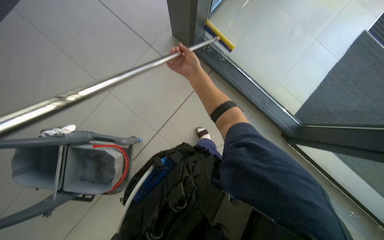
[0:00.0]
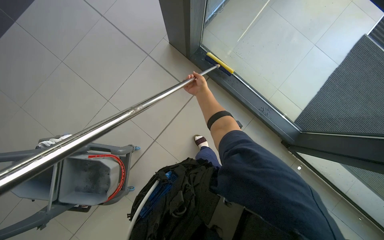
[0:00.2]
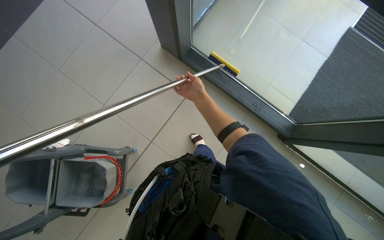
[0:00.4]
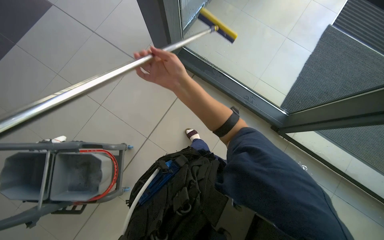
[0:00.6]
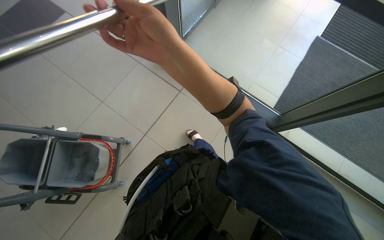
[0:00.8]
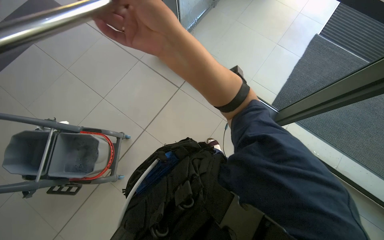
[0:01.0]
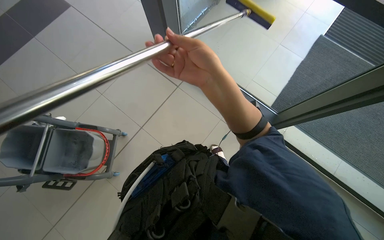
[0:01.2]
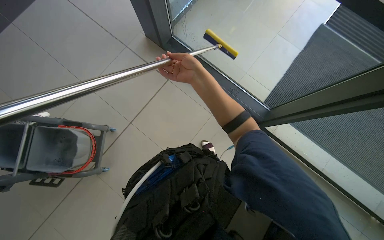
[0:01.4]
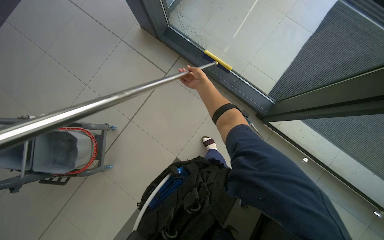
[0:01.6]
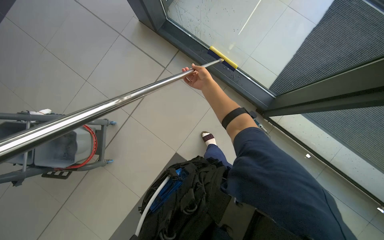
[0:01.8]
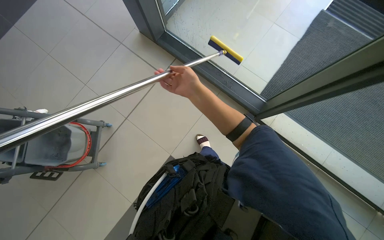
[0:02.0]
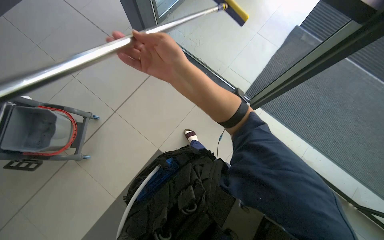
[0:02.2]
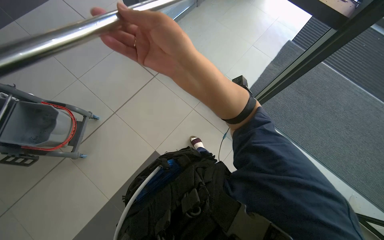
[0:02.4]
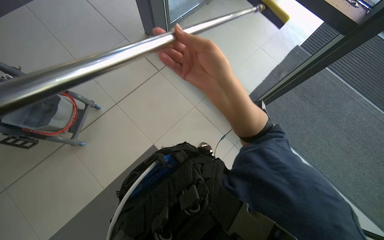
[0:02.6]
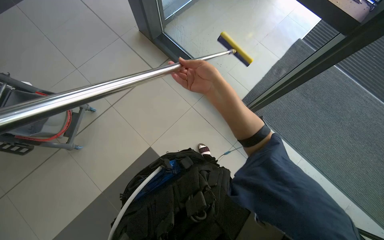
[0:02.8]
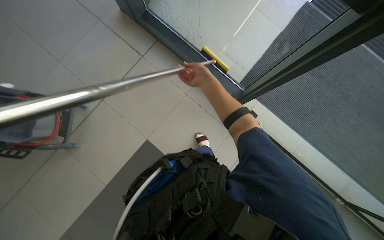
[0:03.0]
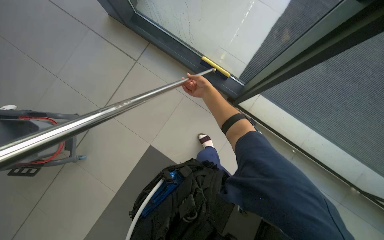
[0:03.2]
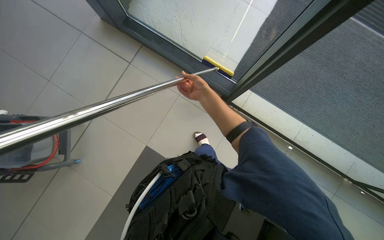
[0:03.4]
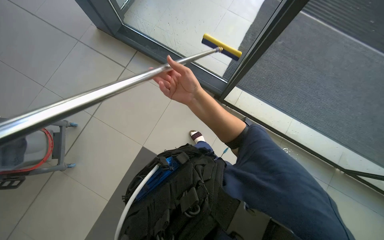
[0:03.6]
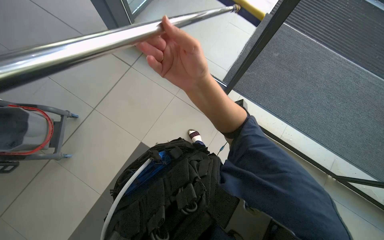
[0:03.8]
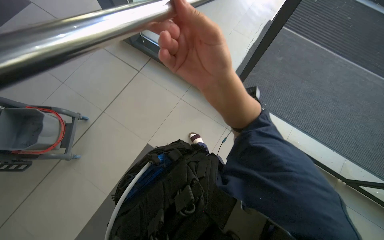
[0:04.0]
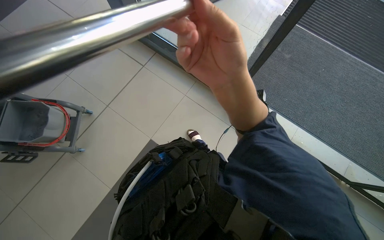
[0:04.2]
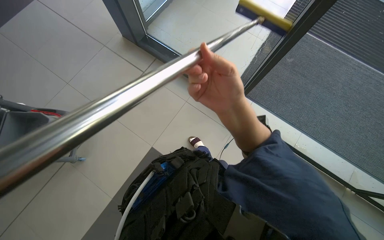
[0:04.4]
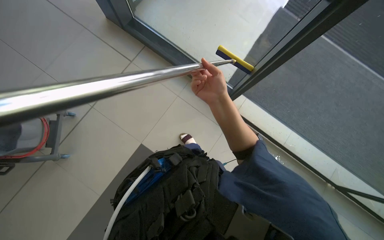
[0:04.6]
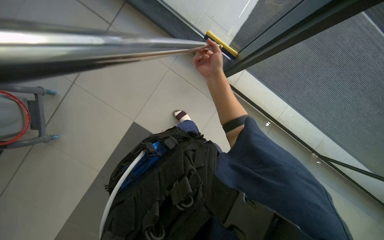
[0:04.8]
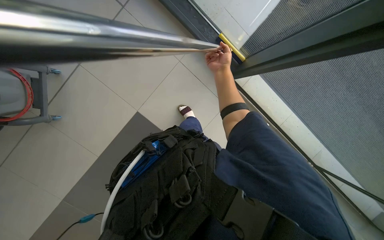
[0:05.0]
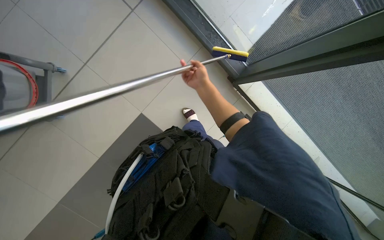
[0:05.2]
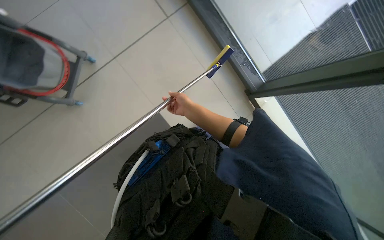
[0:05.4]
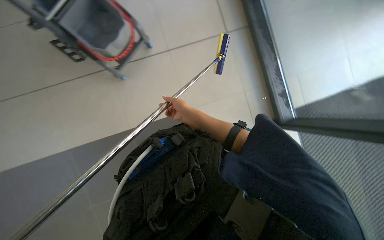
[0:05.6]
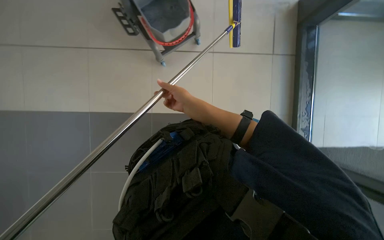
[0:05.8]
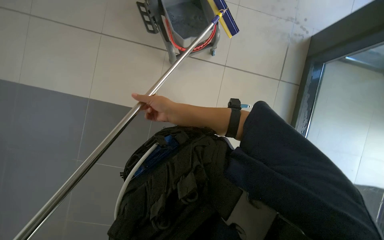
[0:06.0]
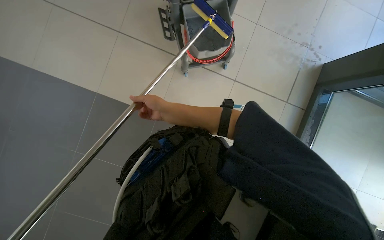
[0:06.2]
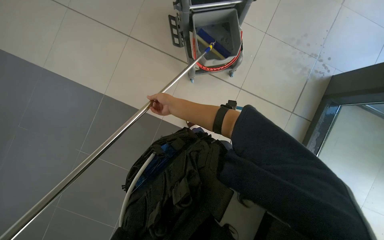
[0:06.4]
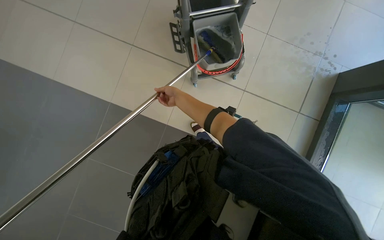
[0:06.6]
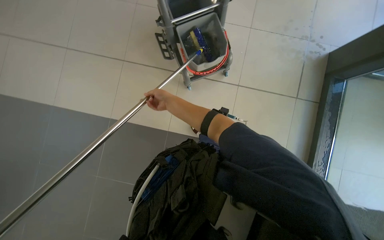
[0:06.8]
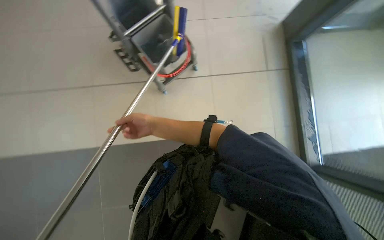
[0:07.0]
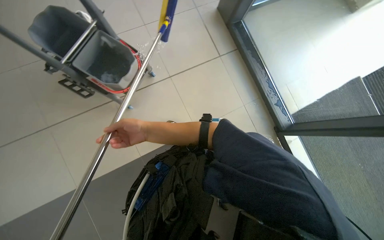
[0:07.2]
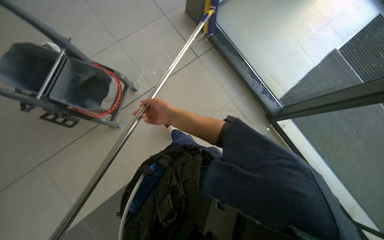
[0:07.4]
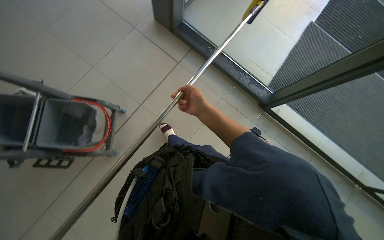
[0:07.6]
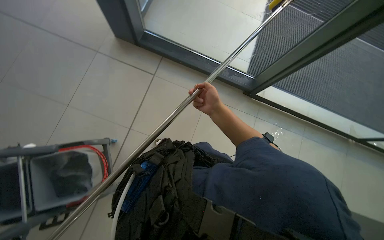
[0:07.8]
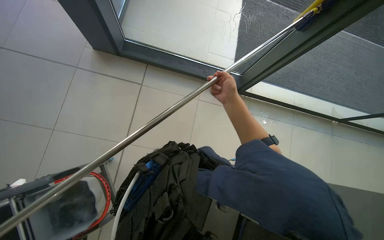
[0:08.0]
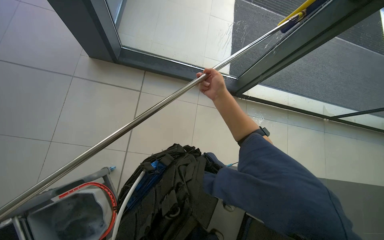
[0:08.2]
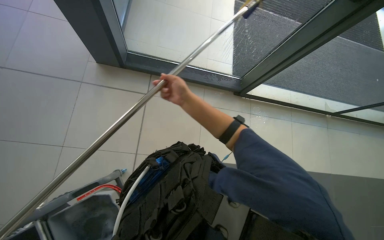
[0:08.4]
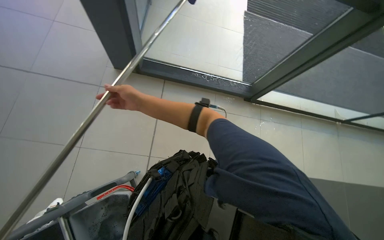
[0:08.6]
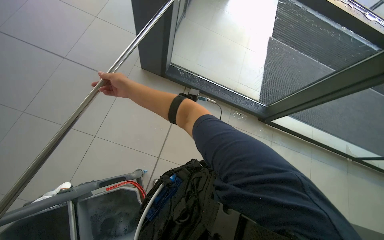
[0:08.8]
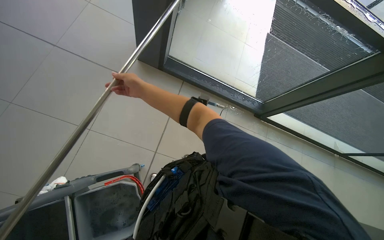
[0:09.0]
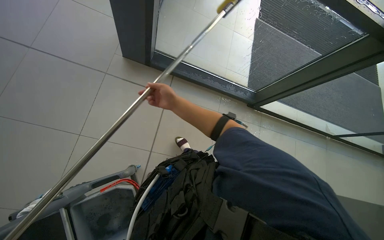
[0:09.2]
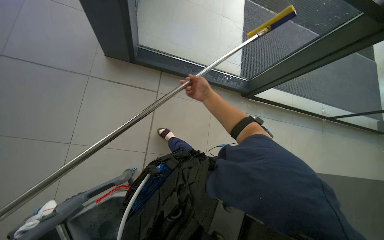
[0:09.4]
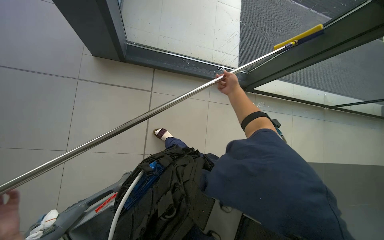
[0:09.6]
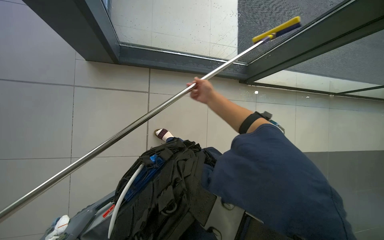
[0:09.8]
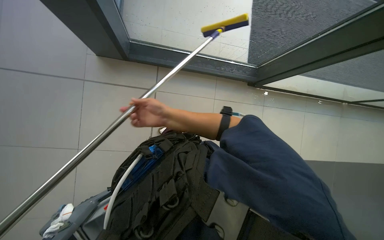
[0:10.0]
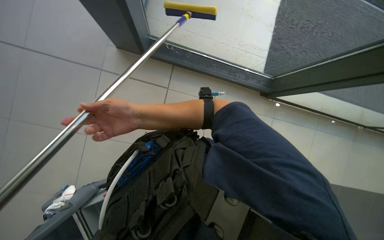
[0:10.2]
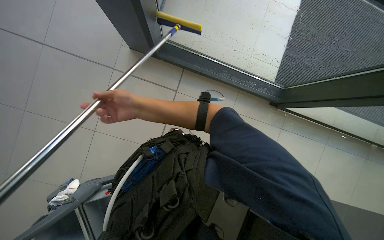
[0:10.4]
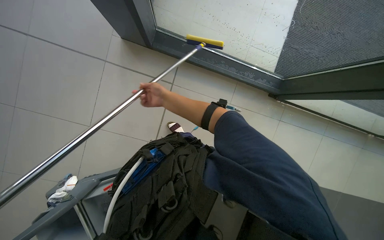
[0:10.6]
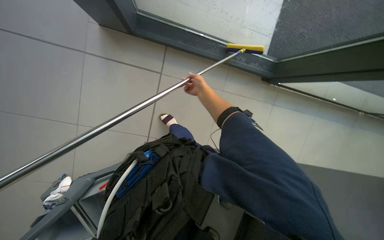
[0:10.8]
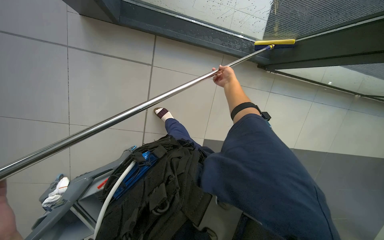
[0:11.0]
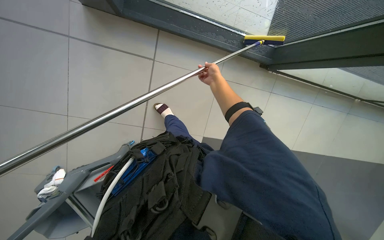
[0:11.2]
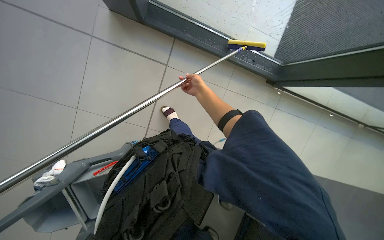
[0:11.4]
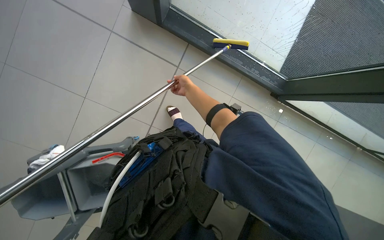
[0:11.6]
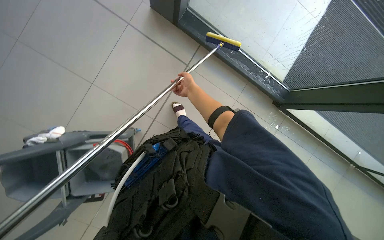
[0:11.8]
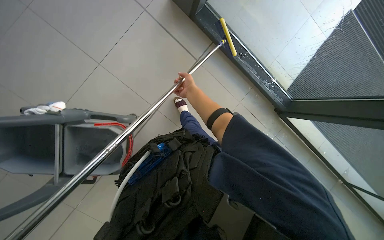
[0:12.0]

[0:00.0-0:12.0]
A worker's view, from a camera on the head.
Job: cleaning windows.
The whole recording: Cleaning glass panels with squeegee. The worker cleans large glass panels using a squeegee and a cloth.
0.0 to 1.6 s: The camera is carried roughly 50 cm.
1.6 to 3.0 s: The right hand moves about 50 cm nearer to the camera and comes back.
3.0 to 4.4 s: The right hand is displaced nearer to the camera and down the picture by roughly 50 cm.
4.4 to 6.0 s: The right hand moves to the left and farther from the camera, approximately 35 cm.
6.0 to 7.6 s: Everything in view rotates approximately 65 degrees counterclockwise.
9.0 to 10.4 s: The right hand moves about 50 cm to the right and comes back.

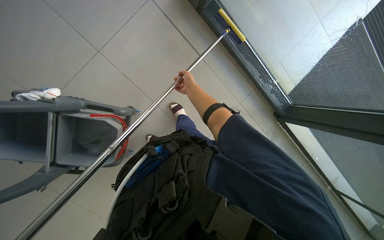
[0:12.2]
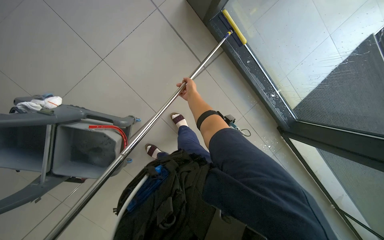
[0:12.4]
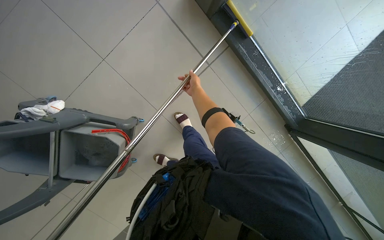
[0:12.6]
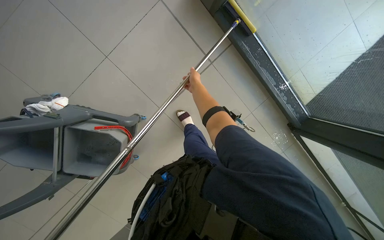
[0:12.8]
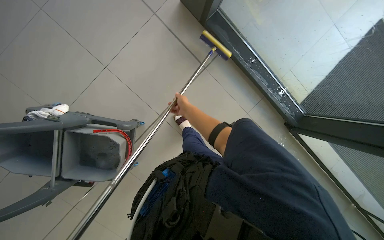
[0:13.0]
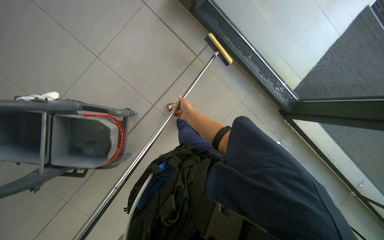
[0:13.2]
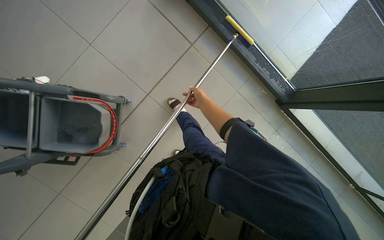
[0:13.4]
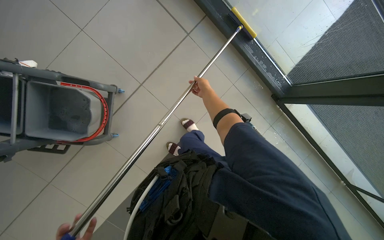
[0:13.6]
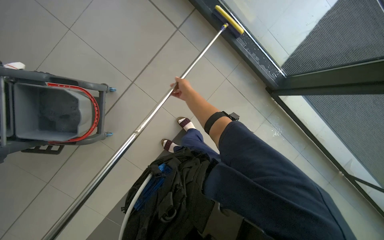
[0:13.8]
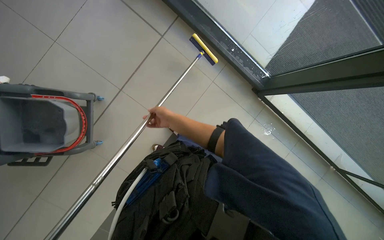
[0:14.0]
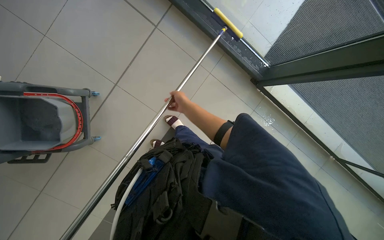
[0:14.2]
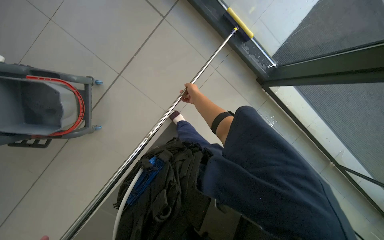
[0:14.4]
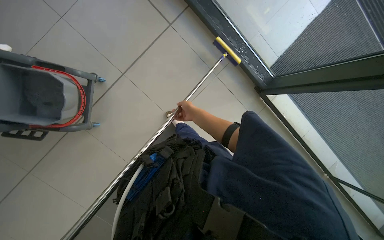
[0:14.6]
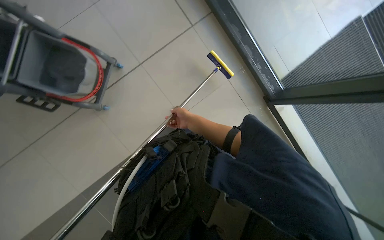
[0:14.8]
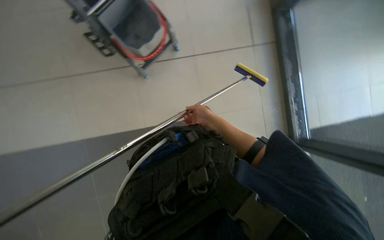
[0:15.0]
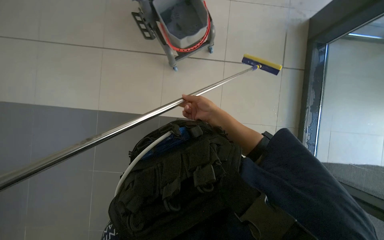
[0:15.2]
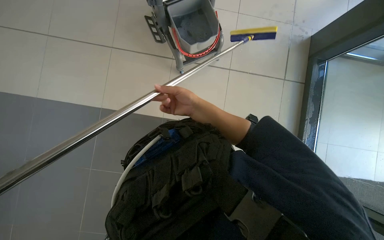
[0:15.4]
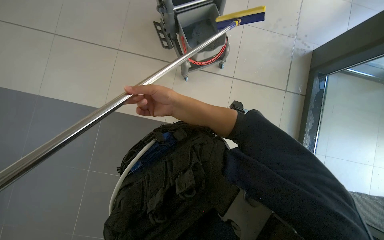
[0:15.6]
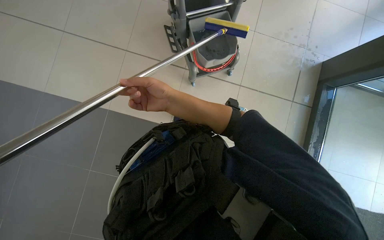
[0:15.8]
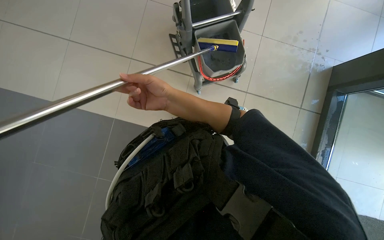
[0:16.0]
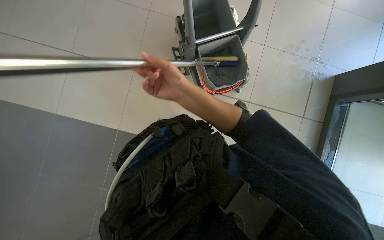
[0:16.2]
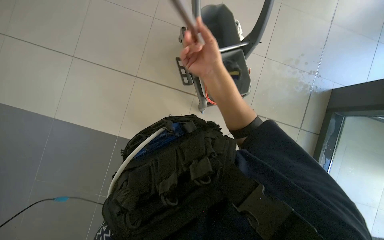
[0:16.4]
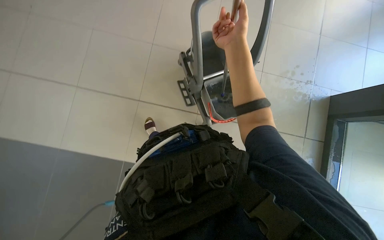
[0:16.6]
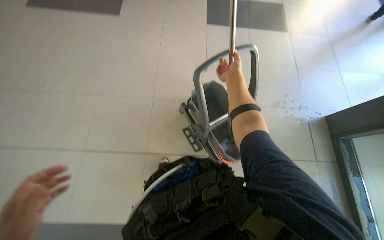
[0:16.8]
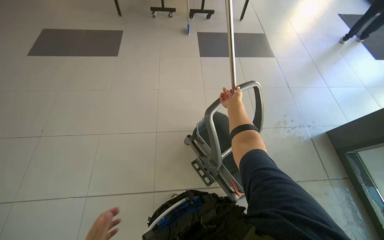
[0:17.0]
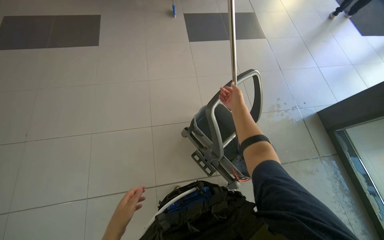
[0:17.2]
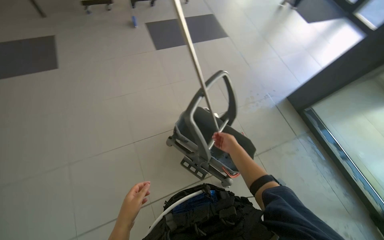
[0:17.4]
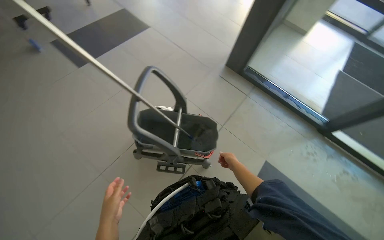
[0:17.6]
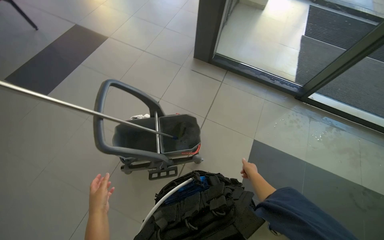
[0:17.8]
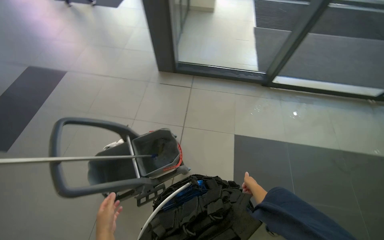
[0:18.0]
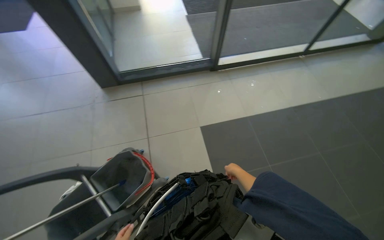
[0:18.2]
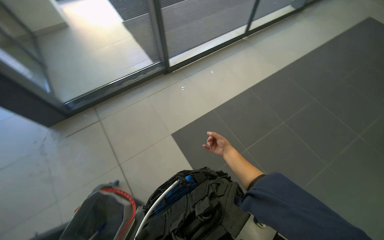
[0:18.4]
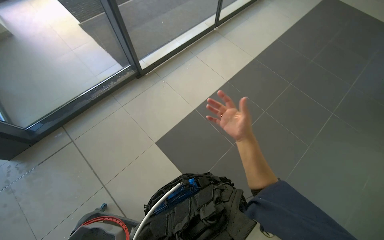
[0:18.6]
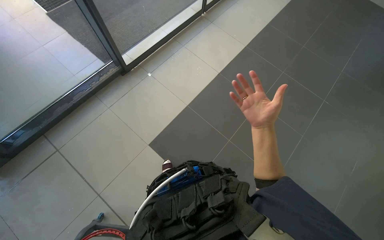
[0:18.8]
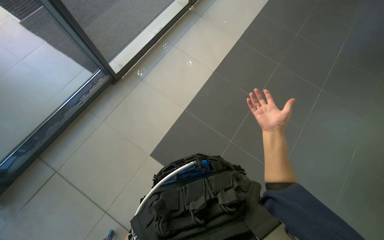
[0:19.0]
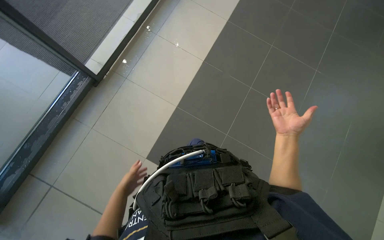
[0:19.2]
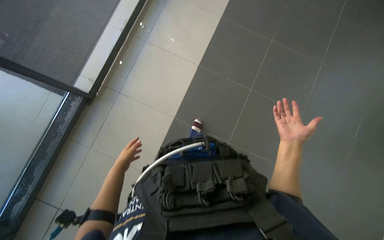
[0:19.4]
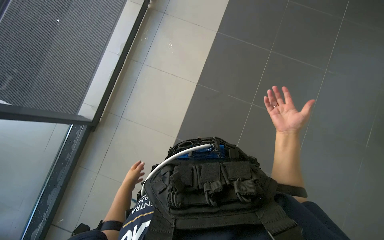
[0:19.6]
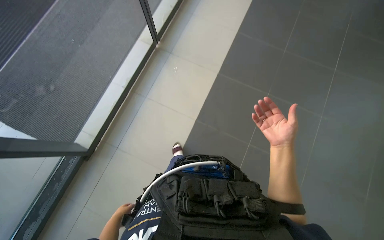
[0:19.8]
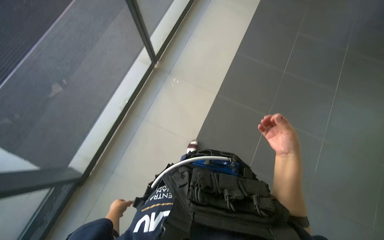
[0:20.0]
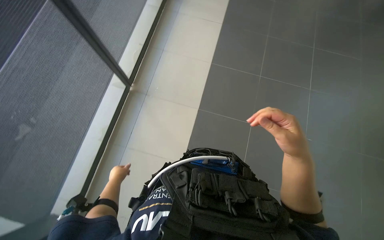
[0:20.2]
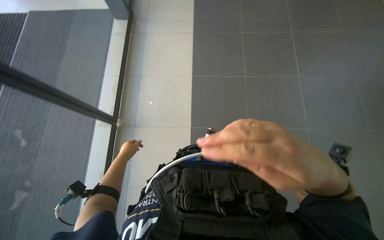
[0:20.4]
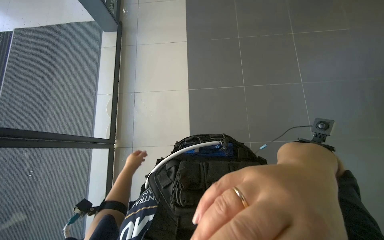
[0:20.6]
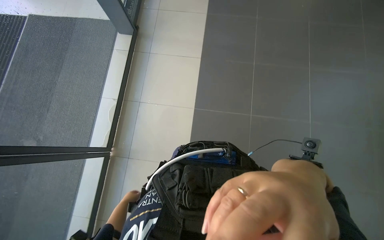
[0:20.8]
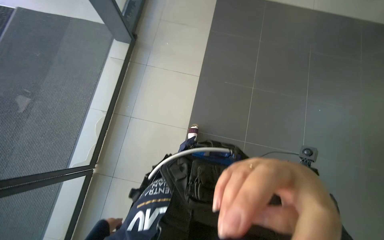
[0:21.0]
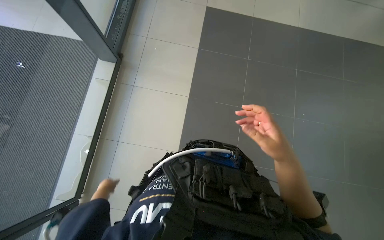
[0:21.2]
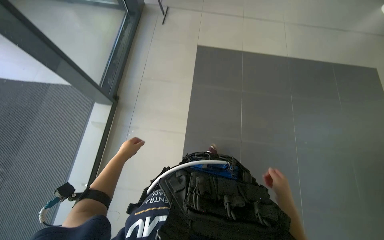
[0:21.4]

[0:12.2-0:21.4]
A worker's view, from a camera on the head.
Job: cleaning windows.
The whole recording: Cleaning glass panels with squeegee. The worker cleans large glass panels using a squeegee and a cloth.
13.8 to 15.2 s: Everything in view rotates some 55 degrees clockwise.
15.2 to 16.8 s: The view tips upward by approximately 30 degrees. The right hand is displaced up the picture by roughly 40 cm.
16.8 to 18.4 s: The camera is carried approximately 50 cm. The head rotates some 125 degrees to the right.
18.4 to 19.8 s: The head travels roughly 50 cm. The head turns to the right by approximately 45 degrees.
